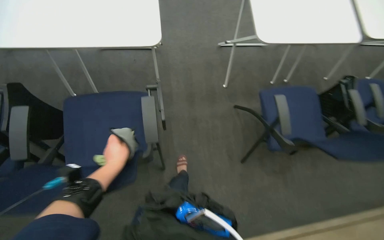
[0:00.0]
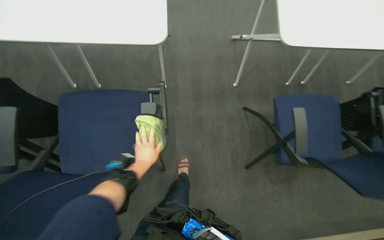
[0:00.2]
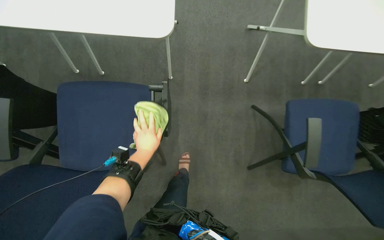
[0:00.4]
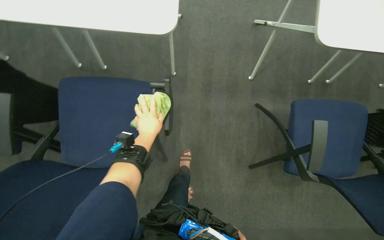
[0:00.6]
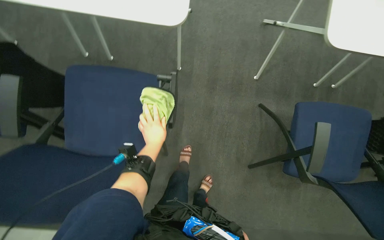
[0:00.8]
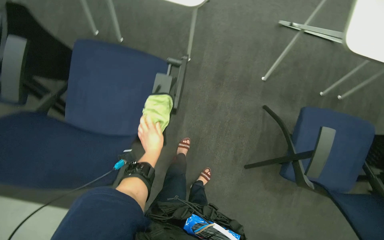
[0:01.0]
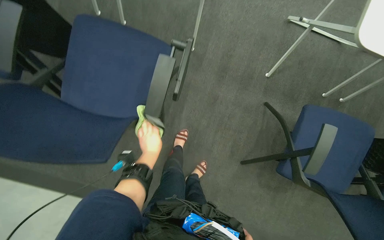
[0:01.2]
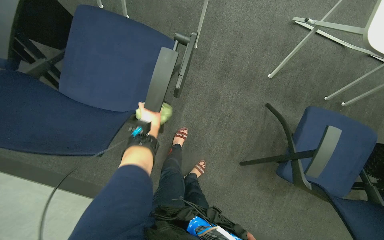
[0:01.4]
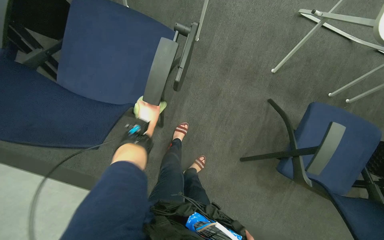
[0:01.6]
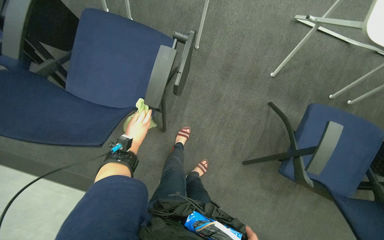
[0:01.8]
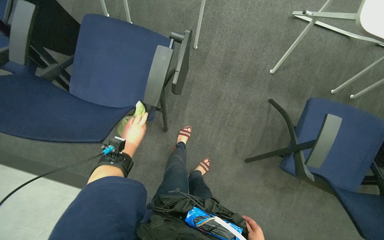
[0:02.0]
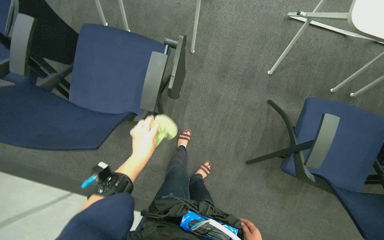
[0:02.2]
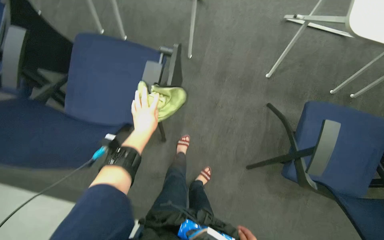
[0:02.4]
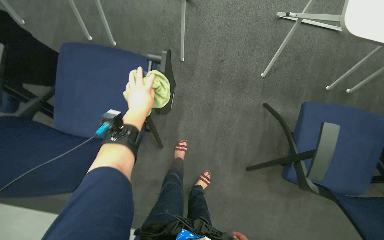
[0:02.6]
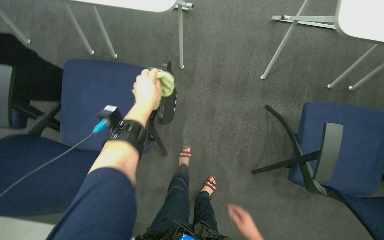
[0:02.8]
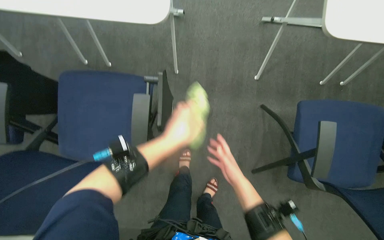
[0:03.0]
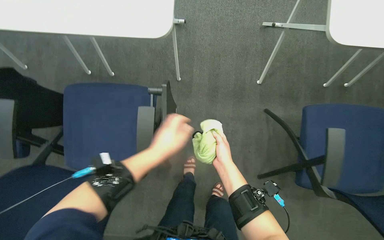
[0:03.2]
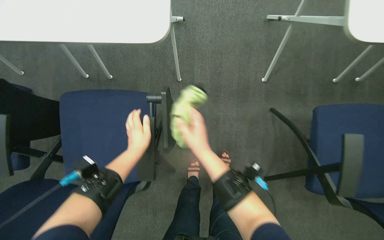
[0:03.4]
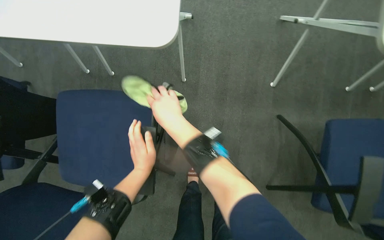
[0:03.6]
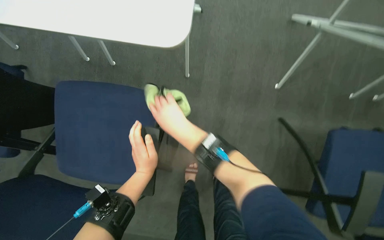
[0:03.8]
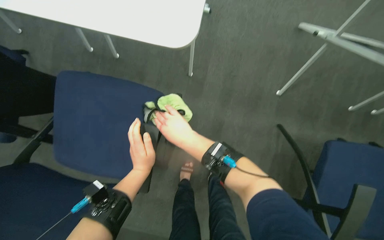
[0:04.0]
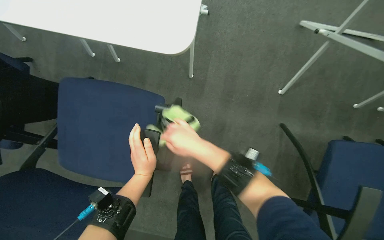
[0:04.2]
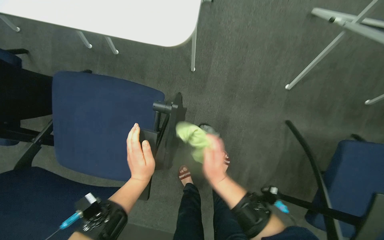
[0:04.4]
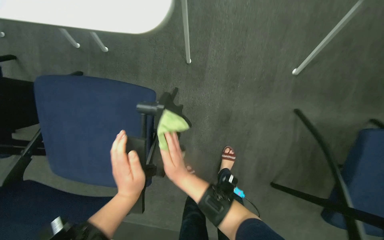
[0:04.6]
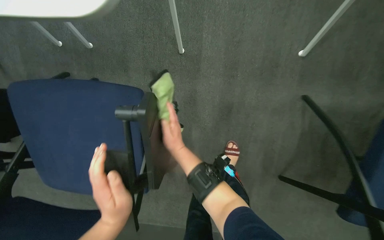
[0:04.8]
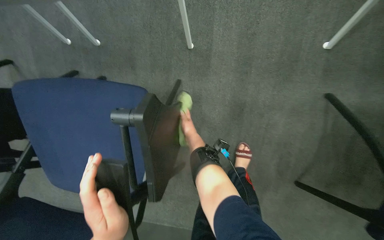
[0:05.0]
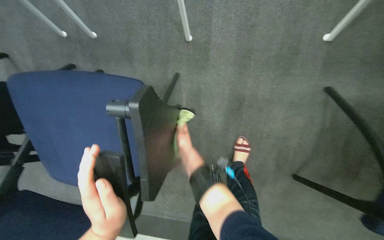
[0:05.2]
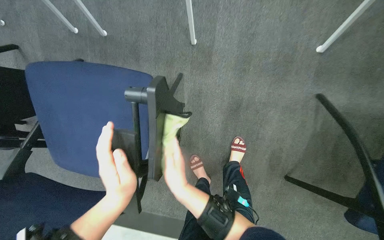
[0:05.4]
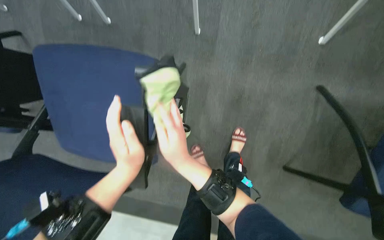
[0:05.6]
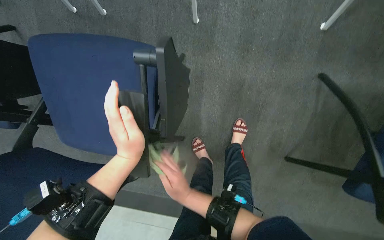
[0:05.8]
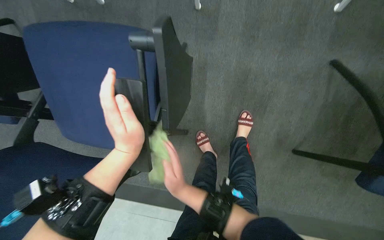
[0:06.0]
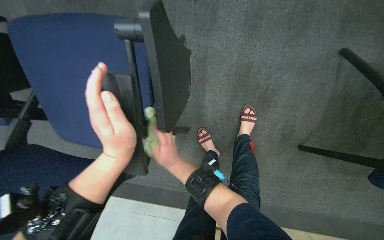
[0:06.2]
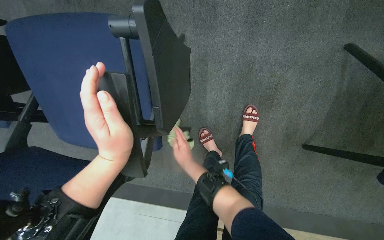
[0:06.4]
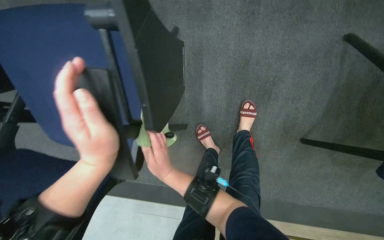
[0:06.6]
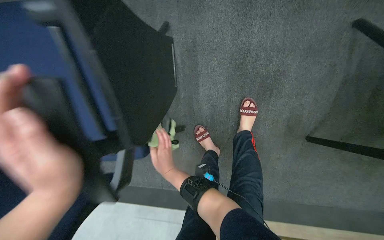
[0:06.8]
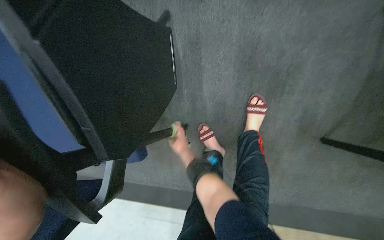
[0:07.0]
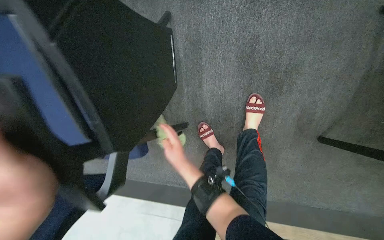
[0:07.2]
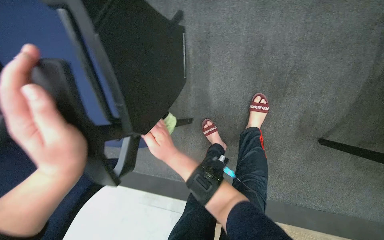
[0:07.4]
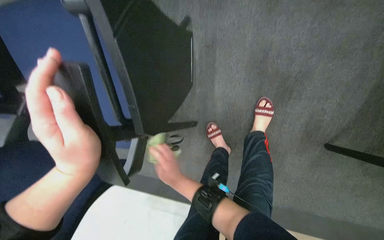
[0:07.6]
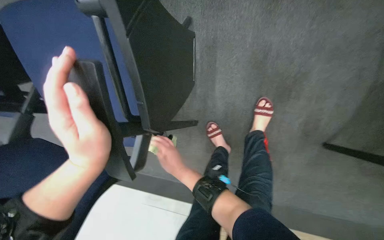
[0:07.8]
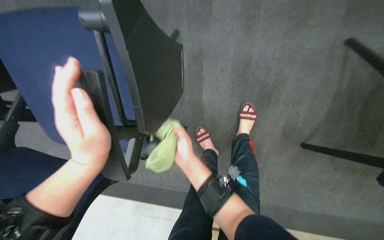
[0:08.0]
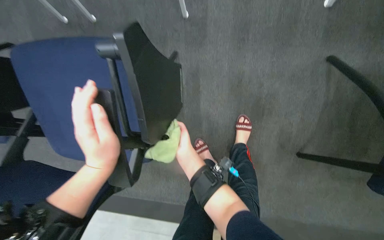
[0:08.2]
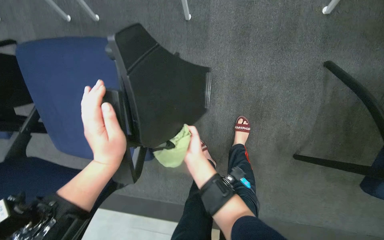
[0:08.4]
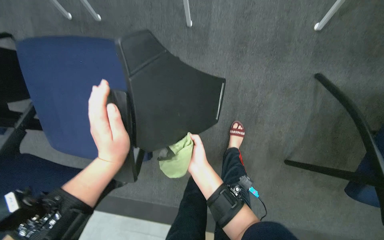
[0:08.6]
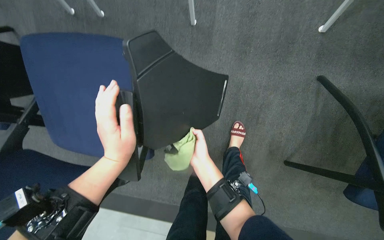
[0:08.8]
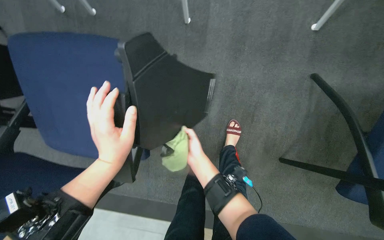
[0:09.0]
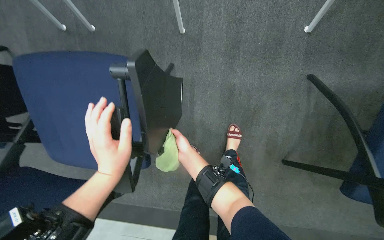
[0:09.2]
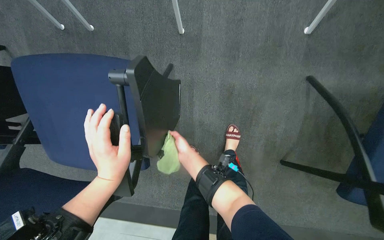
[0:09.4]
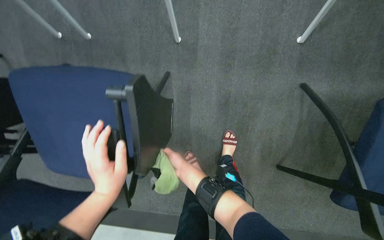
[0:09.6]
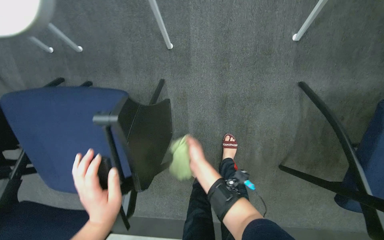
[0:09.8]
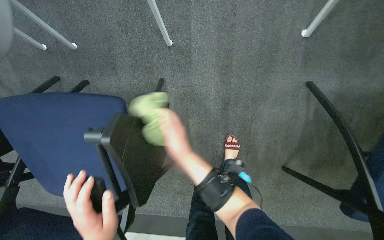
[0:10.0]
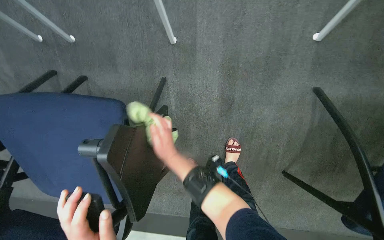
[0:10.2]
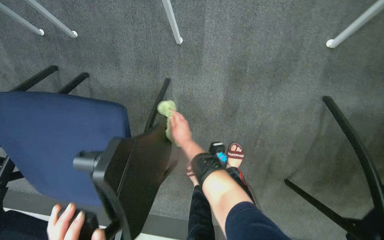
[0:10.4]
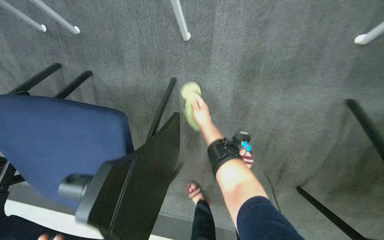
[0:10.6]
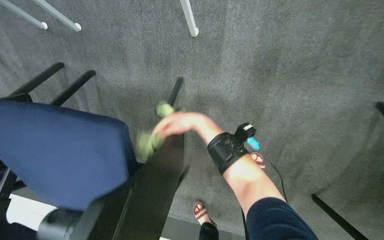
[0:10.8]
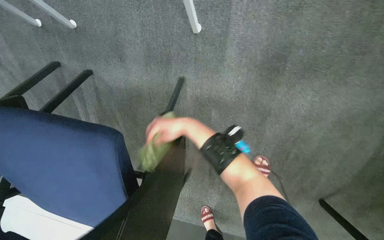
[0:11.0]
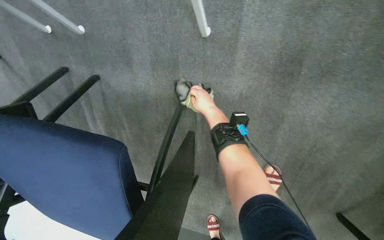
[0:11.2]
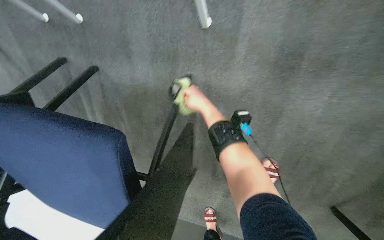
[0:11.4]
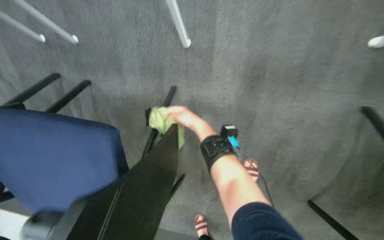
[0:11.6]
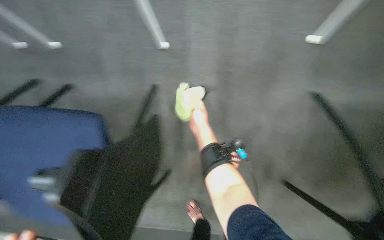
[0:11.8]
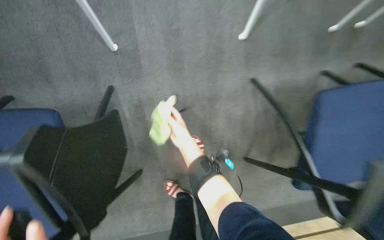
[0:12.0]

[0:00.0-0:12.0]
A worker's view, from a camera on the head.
Job: wiping surfaces.
The whole recording: Wiping conference room tables and chairs. The worker wipes down tables and chairs in the conference room, periodically rinsing the cloth.
0:00.0 to 0:01.6: The view tilts some 15 degrees downward. The scene turns approximately 30 degrees clockwise in the picture. The left hand heads farther from the camera, covering roughly 30 cm.
0:01.6 to 0:03.0: The left hand shifts about 30 cm nearer to the camera and to the right.
0:03.0 to 0:04.4: The left hand moves to the left, about 10 cm.
0:04.4 to 0:06.0: The wearer looks about 10 degrees further downward. The right hand goes roughly 10 cm to the left, and goes farther from the camera and returns, about 35 cm each way.
0:06.0 to 0:07.6: The right hand swings nearer and farther, some 20 cm each way, with 3 reversals.
0:07.6 to 0:09.0: The right hand moves up the picture and to the right, some 15 cm.
0:09.0 to 0:10.4: The right hand shifts about 20 cm farther from the camera.
0:10.4 to 0:12.0: The head turns to the right by about 15 degrees. The right hand reaches about 20 cm up the picture, then returns.

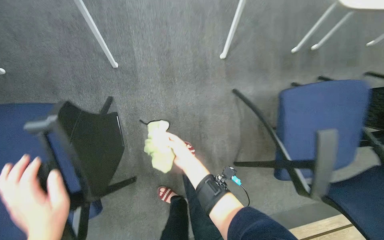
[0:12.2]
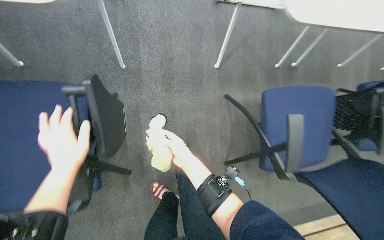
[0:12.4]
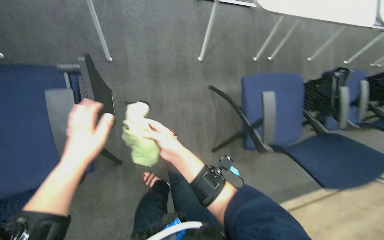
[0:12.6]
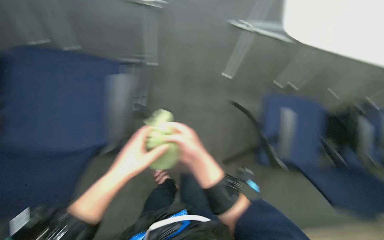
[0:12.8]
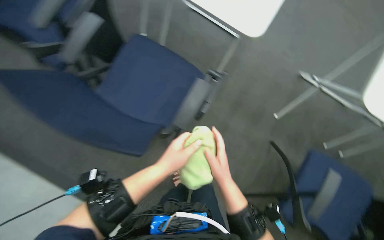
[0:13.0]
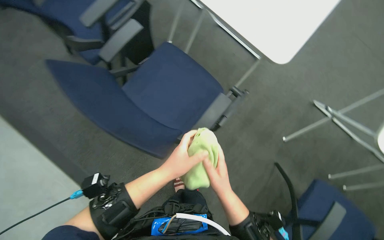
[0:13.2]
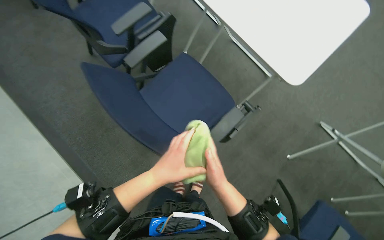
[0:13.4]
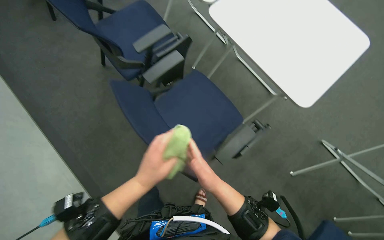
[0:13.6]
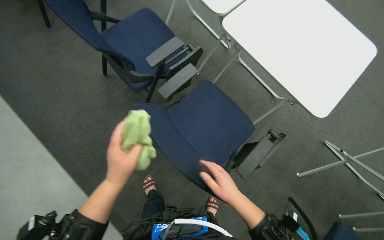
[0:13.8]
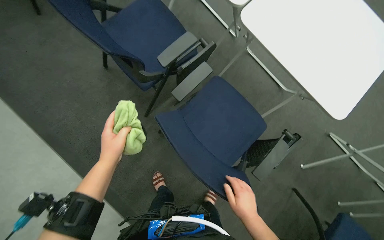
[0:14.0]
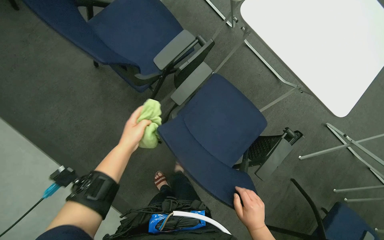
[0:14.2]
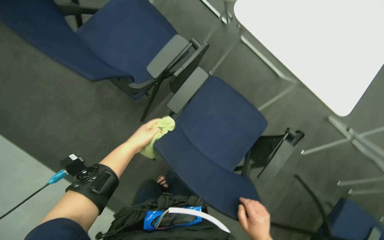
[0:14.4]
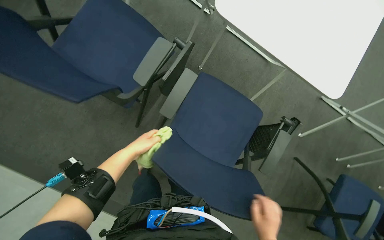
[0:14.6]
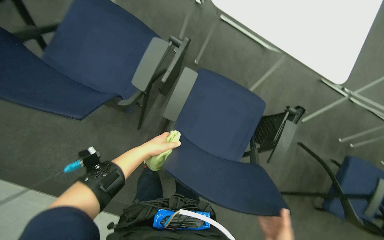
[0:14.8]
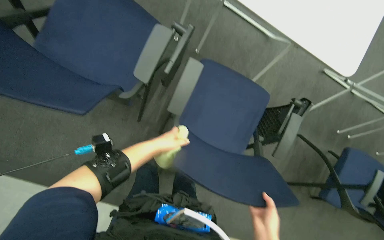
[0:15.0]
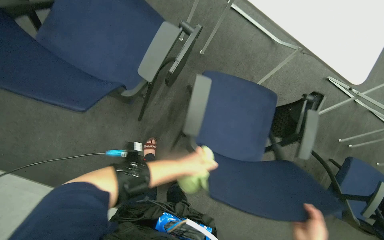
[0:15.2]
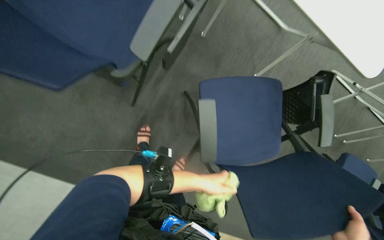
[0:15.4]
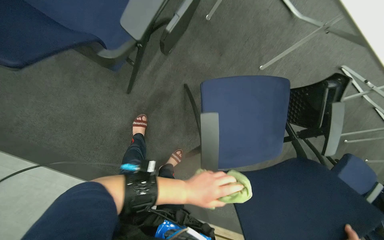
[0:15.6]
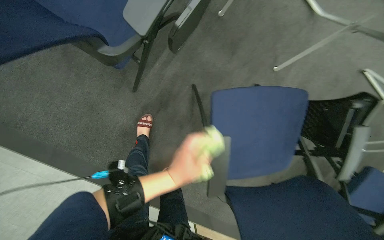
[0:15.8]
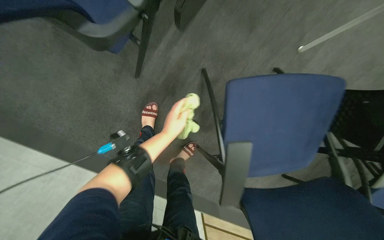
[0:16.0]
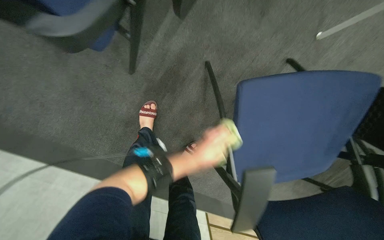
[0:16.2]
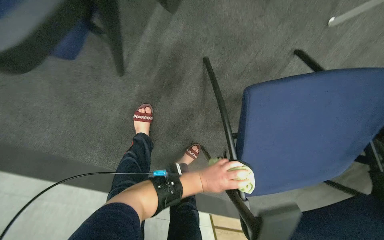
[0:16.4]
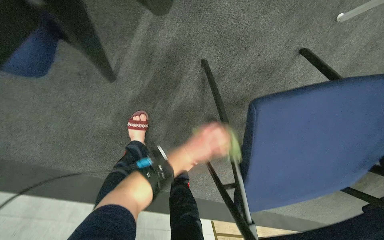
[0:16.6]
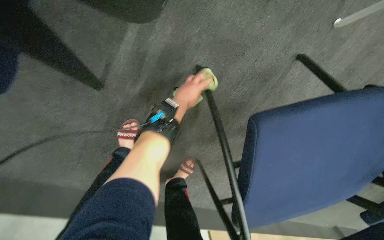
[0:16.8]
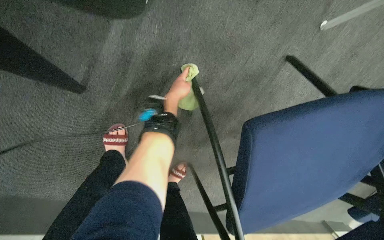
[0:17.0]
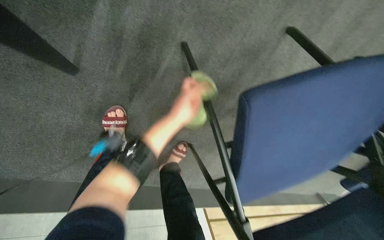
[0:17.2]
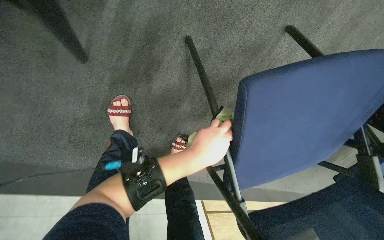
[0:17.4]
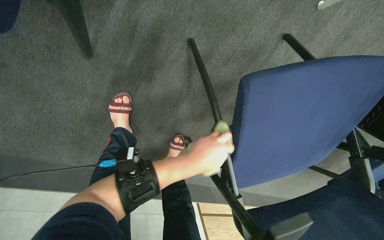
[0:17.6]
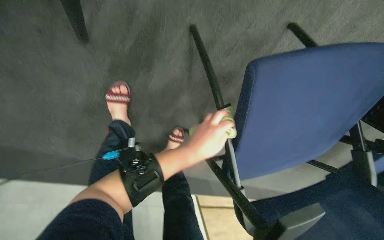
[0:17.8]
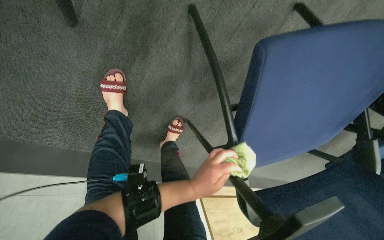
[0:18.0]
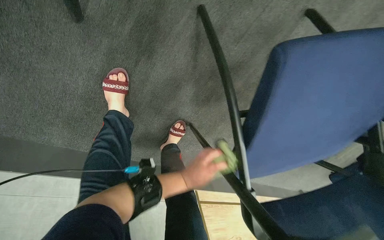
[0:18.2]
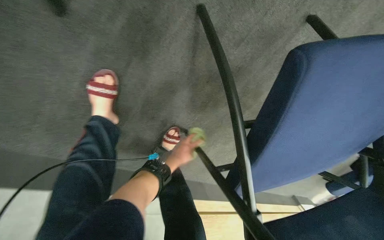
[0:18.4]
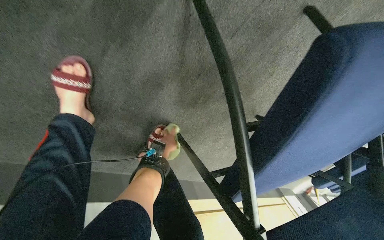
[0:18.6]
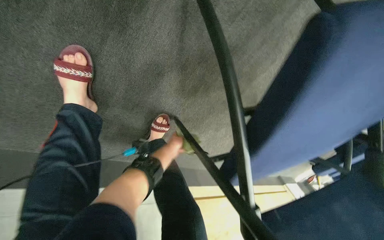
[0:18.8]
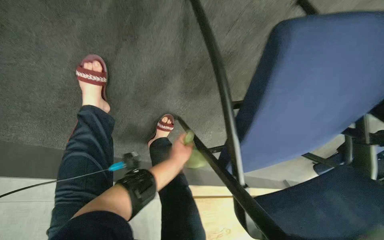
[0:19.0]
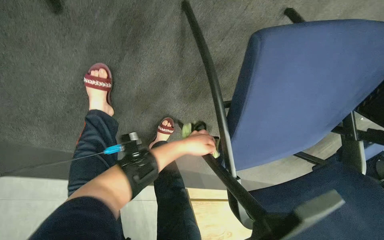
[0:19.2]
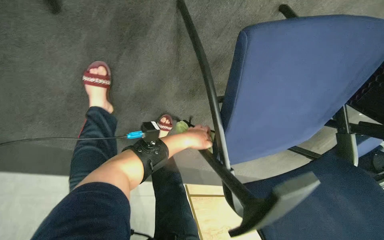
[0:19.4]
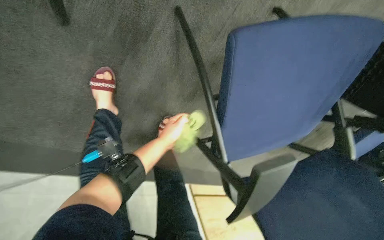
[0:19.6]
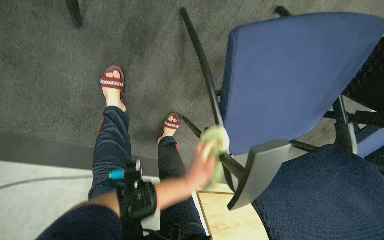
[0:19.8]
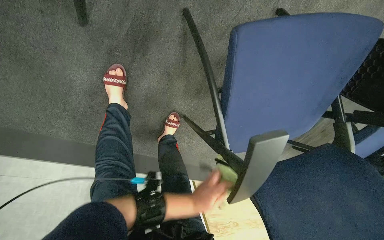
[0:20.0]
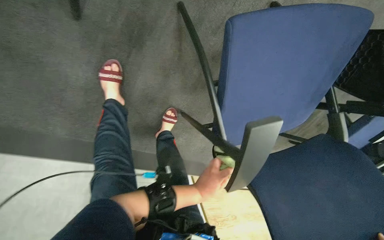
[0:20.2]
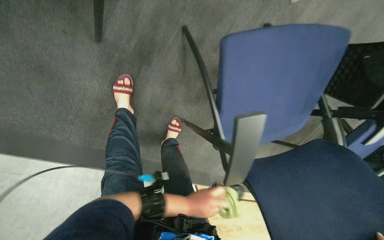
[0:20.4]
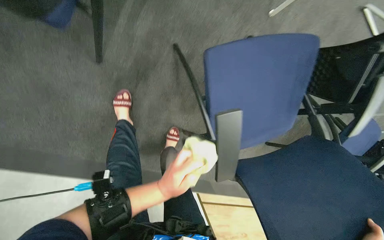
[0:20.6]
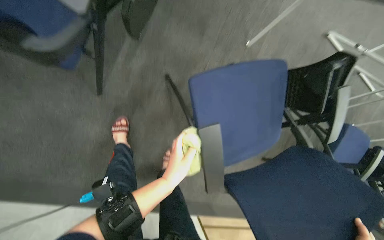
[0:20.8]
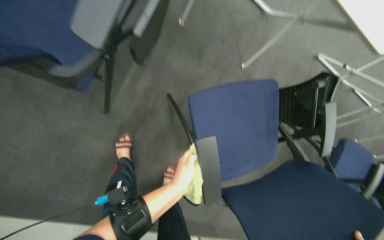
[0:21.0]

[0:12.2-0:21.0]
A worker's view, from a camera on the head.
Job: wiping surfaces.
The whole recording: Wiping conference room tables and chairs. The worker wipes down tables and chairs in the conference room, periodically rinsing the cloth.
0:15.2 to 0:16.6: The camera travels approximately 50 cm. The view tips downward by approximately 25 degrees.
0:16.6 to 0:18.0: The left hand travels up the picture and back again, about 25 cm each way.
0:18.0 to 0:19.6: The left hand moves up the picture, roughly 10 cm, and travels farther from the camera and back again, approximately 30 cm each way.
0:19.6 to 0:21.0: The camera pitches upward, by approximately 25 degrees.
